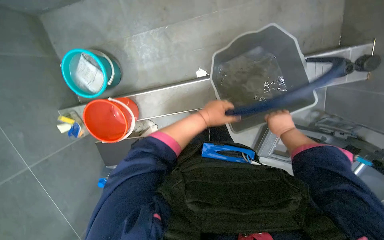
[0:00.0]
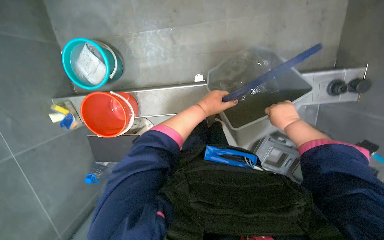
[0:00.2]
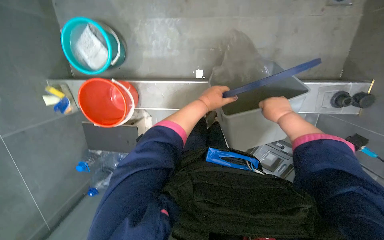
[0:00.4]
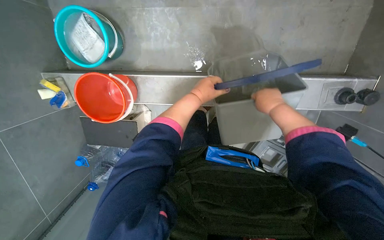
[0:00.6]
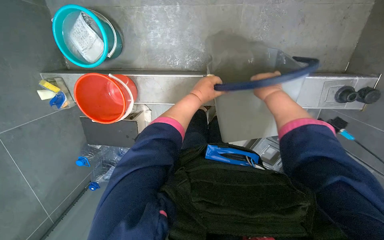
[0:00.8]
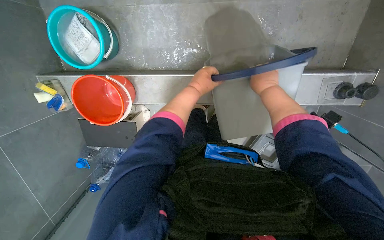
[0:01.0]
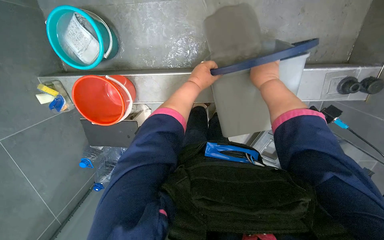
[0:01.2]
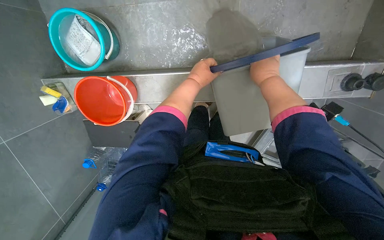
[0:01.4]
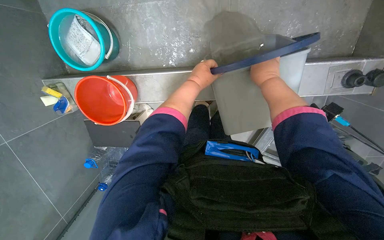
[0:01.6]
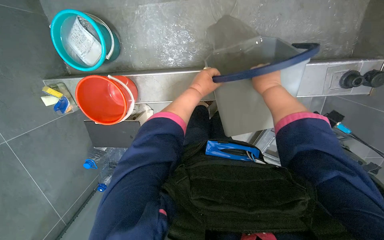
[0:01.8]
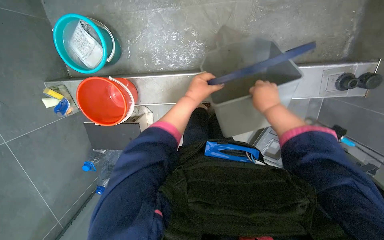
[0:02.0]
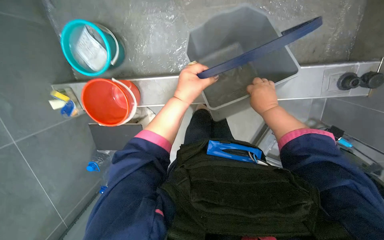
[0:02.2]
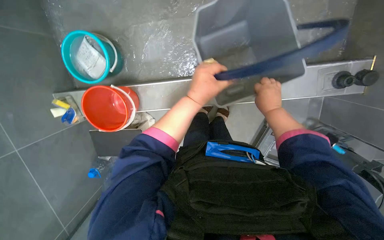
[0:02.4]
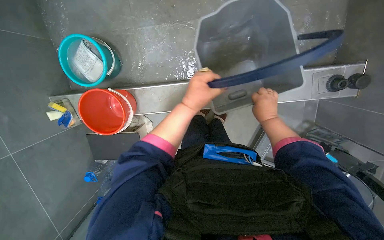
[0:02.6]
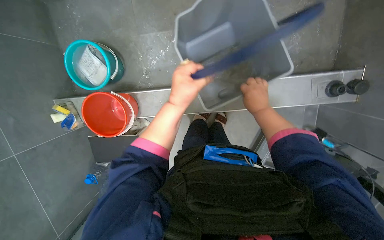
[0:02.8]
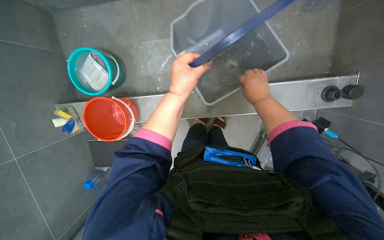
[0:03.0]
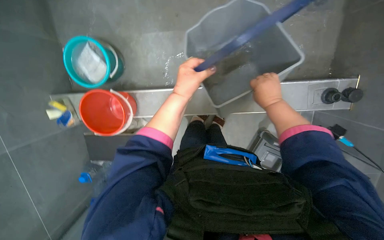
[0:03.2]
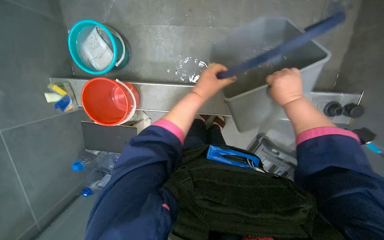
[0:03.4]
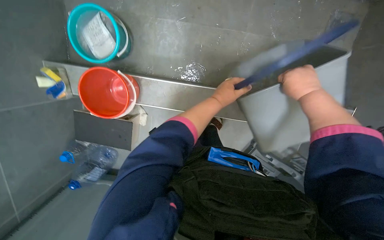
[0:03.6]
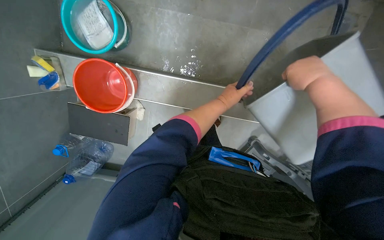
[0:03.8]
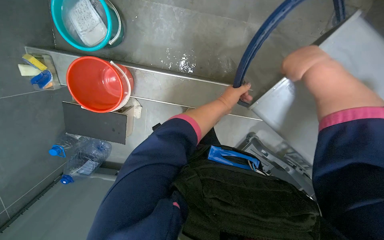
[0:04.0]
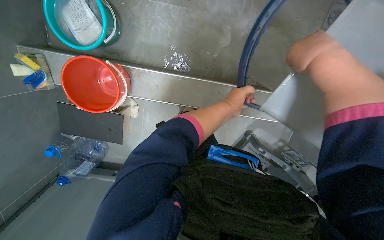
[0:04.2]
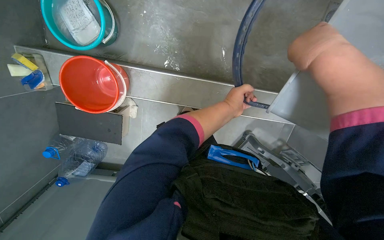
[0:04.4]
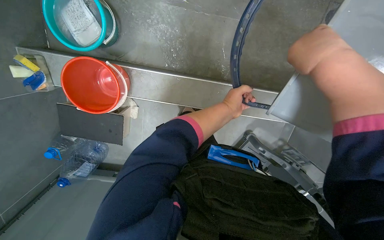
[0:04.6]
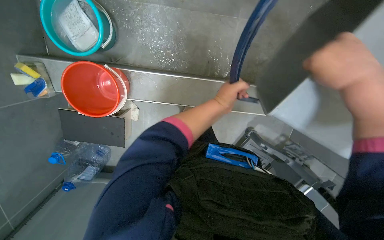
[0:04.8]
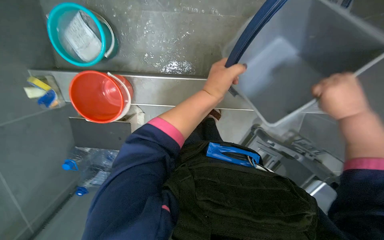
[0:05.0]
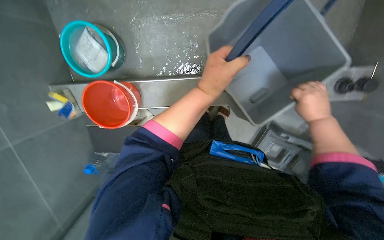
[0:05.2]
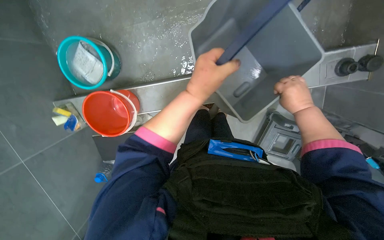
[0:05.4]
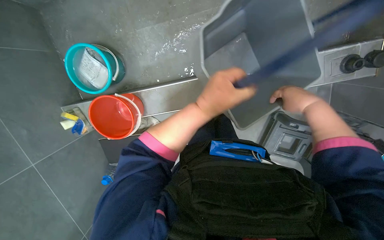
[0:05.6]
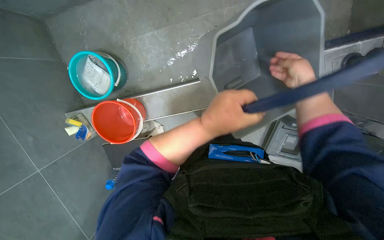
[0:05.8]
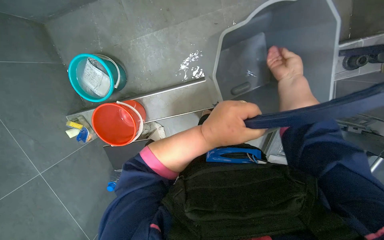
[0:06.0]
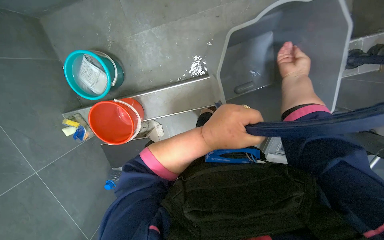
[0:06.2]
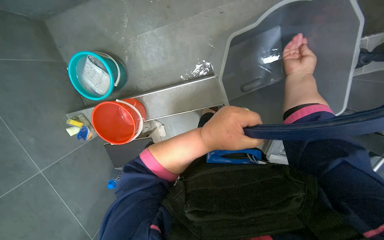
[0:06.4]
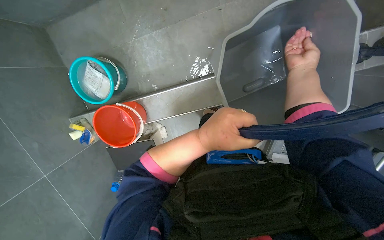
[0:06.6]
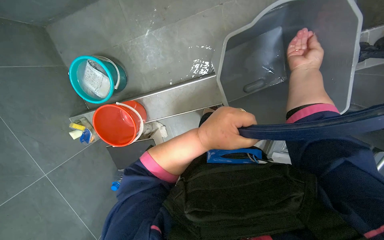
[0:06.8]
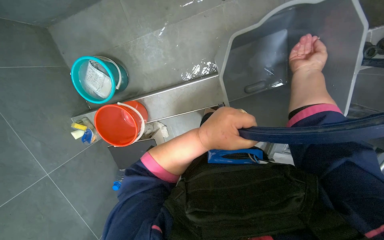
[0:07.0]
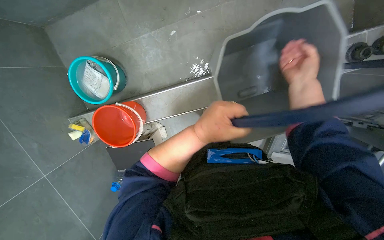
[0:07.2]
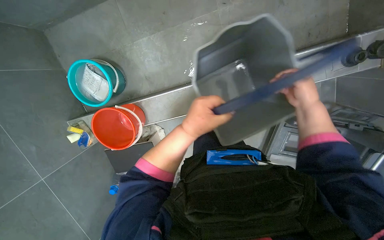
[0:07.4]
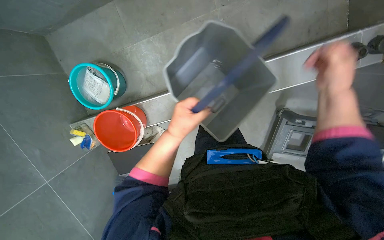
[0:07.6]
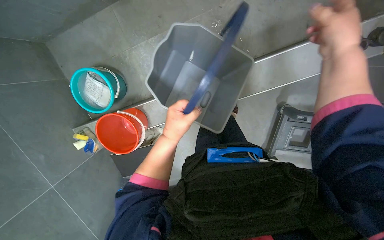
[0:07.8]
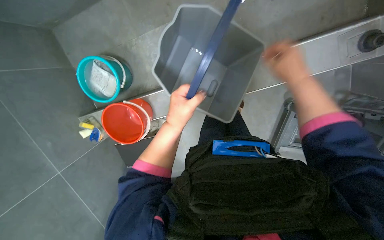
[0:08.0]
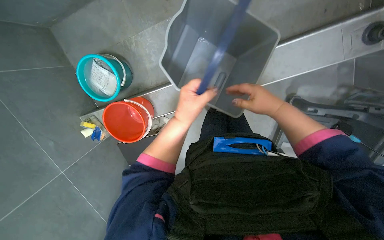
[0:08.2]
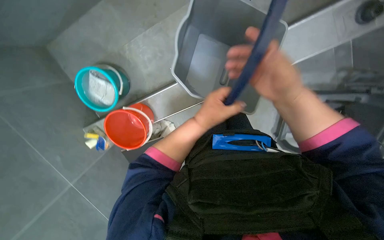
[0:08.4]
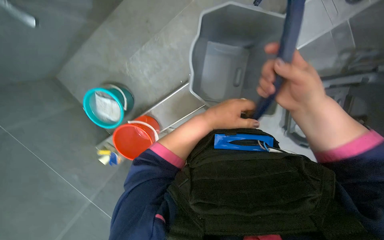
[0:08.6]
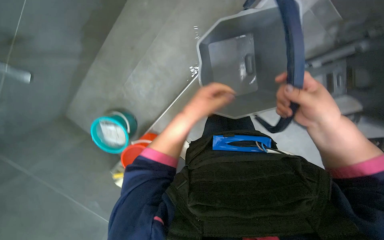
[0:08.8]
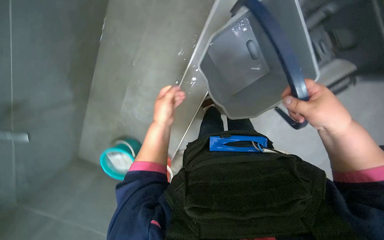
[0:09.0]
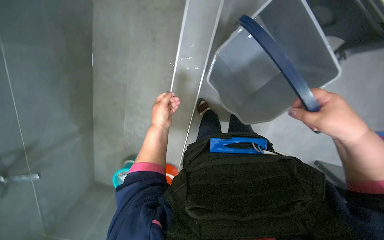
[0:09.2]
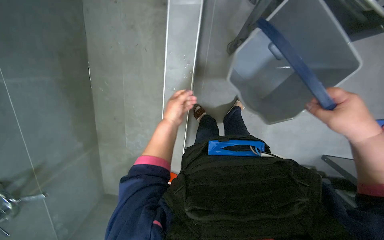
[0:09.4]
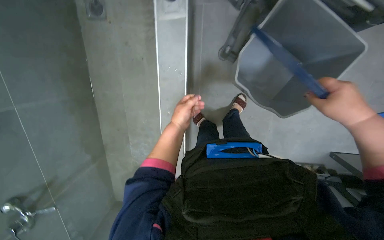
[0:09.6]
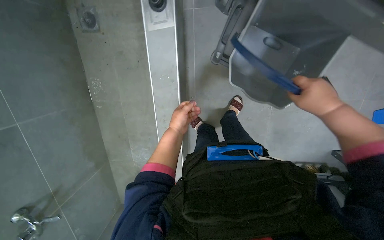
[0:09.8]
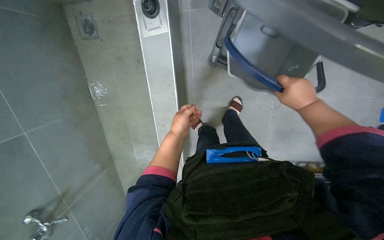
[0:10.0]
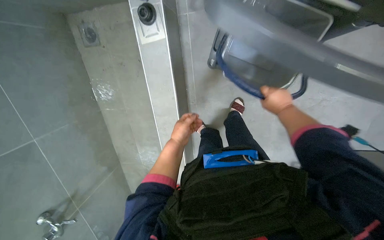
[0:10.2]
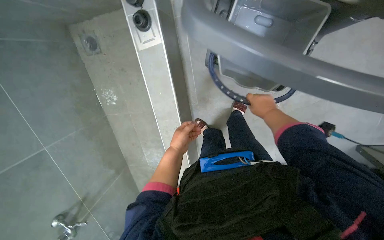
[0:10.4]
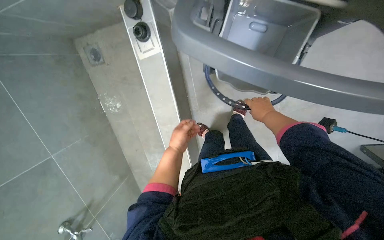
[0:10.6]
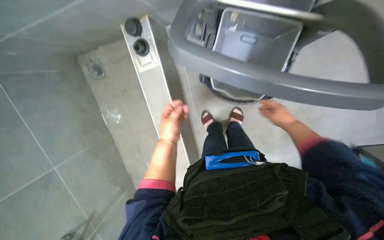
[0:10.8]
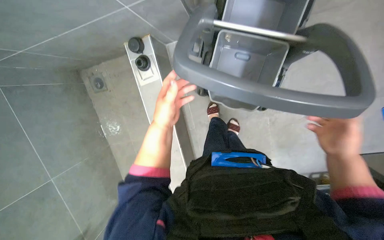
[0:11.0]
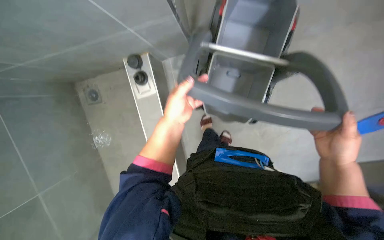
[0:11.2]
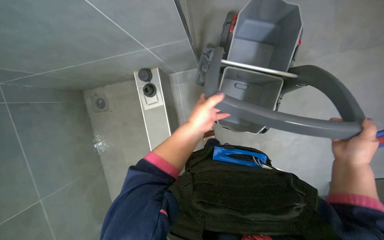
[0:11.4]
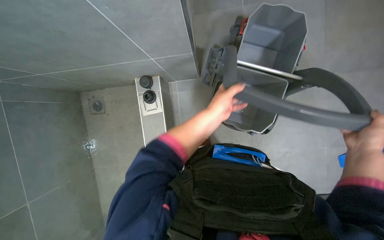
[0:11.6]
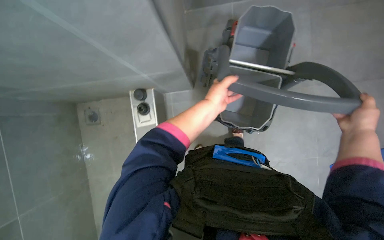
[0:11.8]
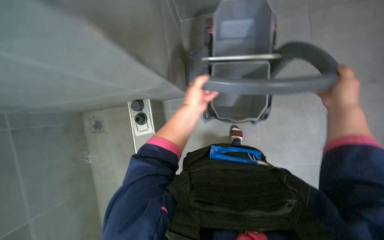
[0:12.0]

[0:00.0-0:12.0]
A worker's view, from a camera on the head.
Job: preparing cleaning supplies.
The whole recording: Preparing cleaning equipment and area. The worker adjusts the cleaning cart, uses a squeegee to collect water, and prepares the mop for use.
0:00.0 to 0:01.6: The left hand is displaced farther from the camera and up the picture by some 15 cm. The right hand heads up the picture and to the left, covering approximately 25 cm.
0:01.6 to 0:03.0: The left hand shifts approximately 15 cm nearer to the camera.
0:03.0 to 0:04.4: The left hand moves farther from the camera and to the right, about 15 cm. The right hand goes about 25 cm nearer to the camera.
0:04.4 to 0:06.0: The view swings some 15 degrees to the left. The left hand shifts some 25 cm nearer to the camera and down the picture. Meanwhile the right hand shifts roughly 30 cm farther from the camera and to the right.
0:06.0 to 0:07.6: The left hand is displaced farther from the camera by roughly 15 cm; the right hand shifts some 15 cm nearer to the camera and down the picture.
0:07.6 to 0:09.0: The scene rotates counterclockwise by roughly 40 degrees.
0:09.0 to 0:10.4: The scene rotates counterclockwise by some 30 degrees. The right hand heads farther from the camera, covering some 15 cm.
0:10.4 to 0:12.0: The wearer looks approximately 20 degrees further upward. The right hand moves nearer to the camera and to the right, roughly 30 cm; the left hand travels up the picture and nearer to the camera by about 35 cm.

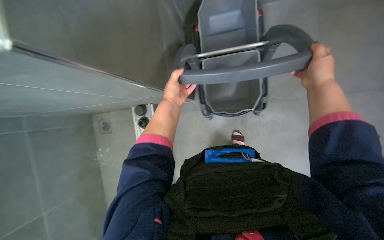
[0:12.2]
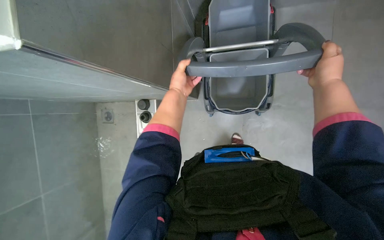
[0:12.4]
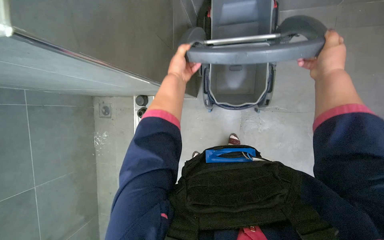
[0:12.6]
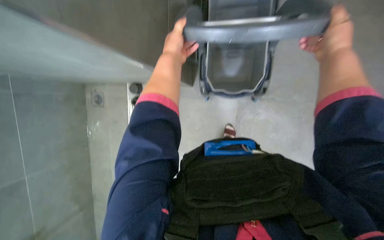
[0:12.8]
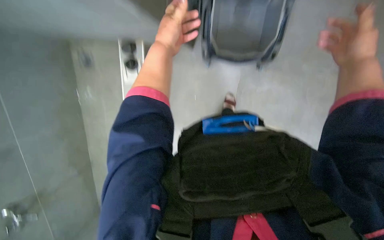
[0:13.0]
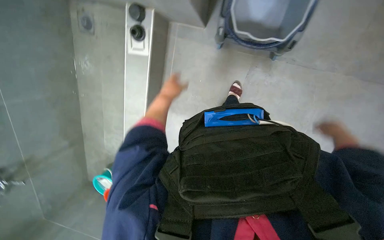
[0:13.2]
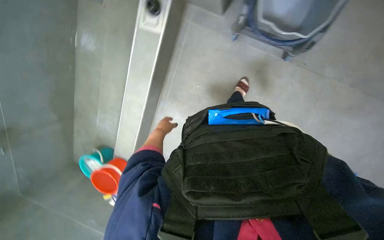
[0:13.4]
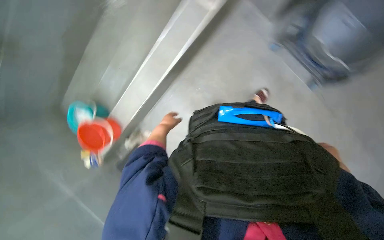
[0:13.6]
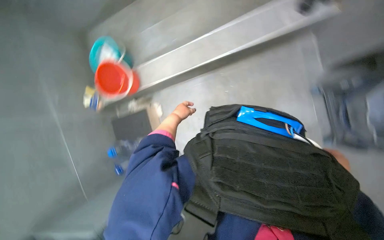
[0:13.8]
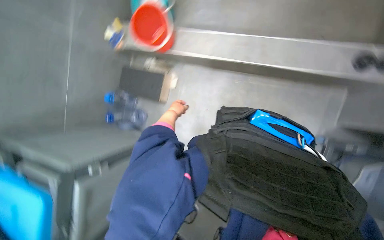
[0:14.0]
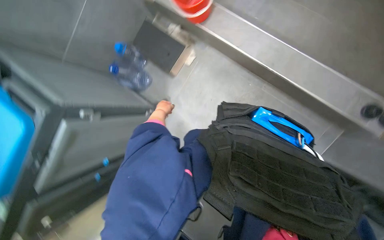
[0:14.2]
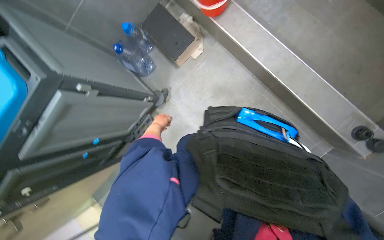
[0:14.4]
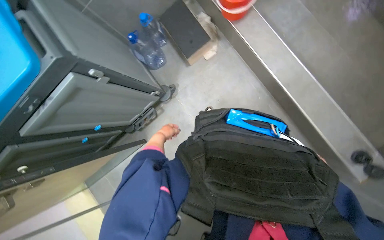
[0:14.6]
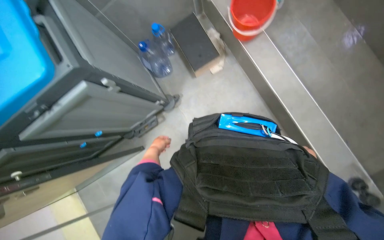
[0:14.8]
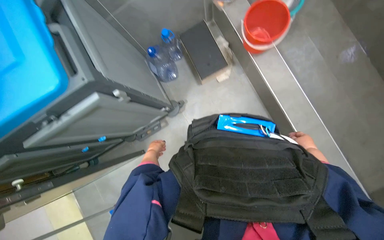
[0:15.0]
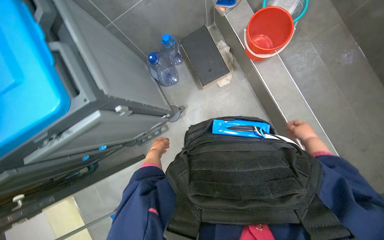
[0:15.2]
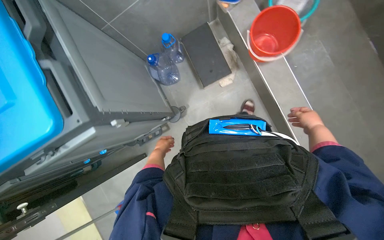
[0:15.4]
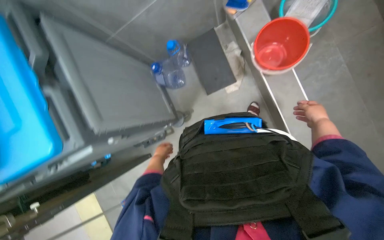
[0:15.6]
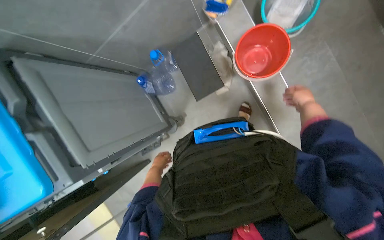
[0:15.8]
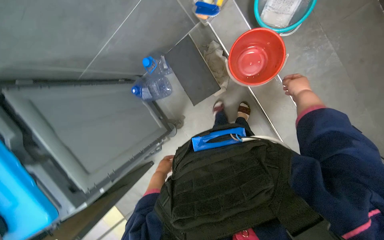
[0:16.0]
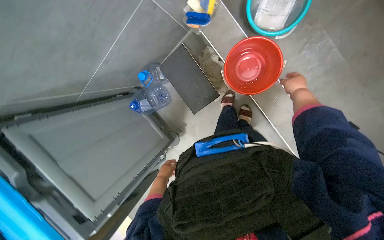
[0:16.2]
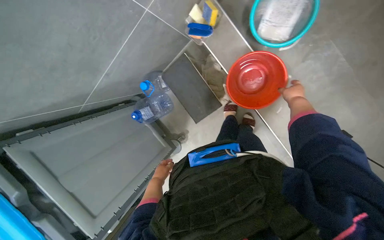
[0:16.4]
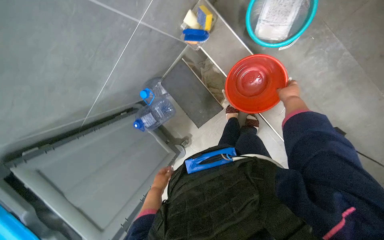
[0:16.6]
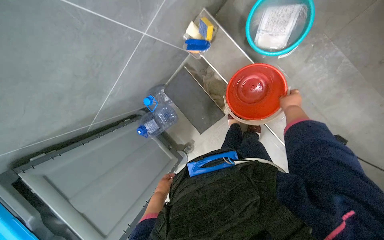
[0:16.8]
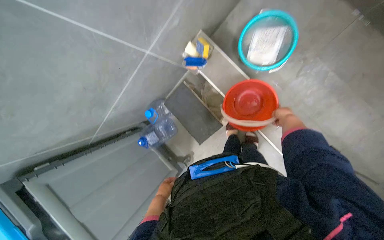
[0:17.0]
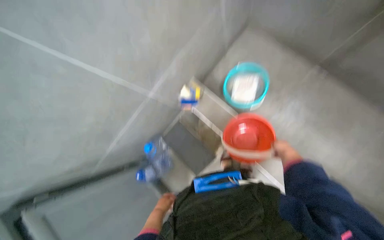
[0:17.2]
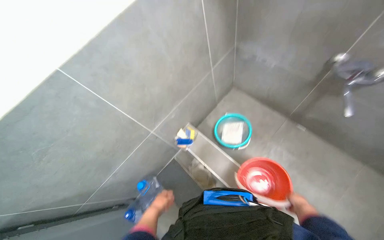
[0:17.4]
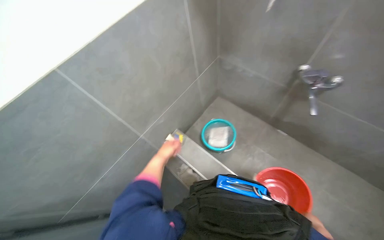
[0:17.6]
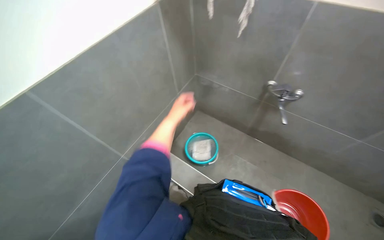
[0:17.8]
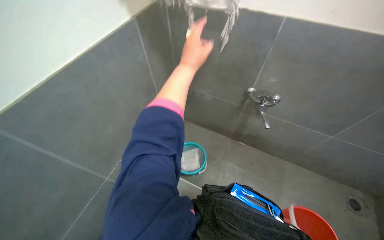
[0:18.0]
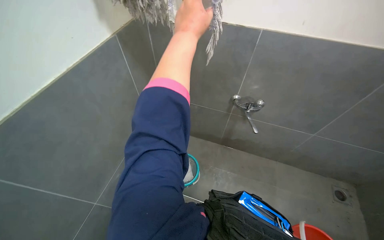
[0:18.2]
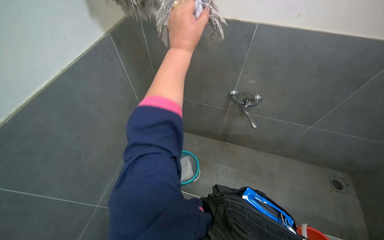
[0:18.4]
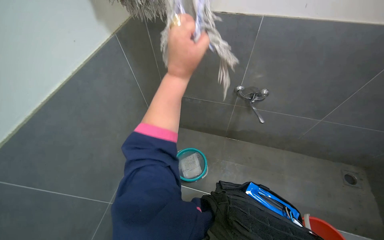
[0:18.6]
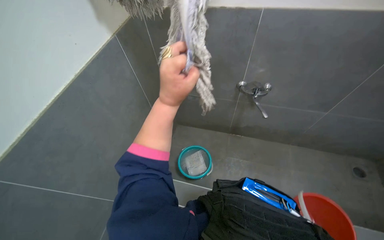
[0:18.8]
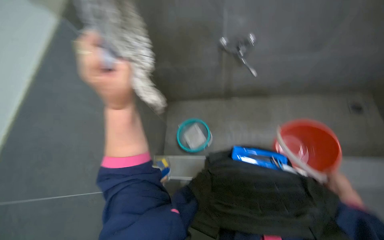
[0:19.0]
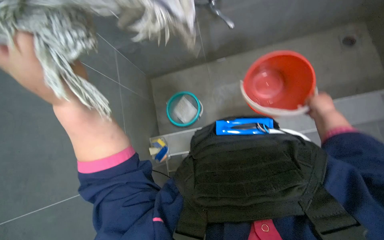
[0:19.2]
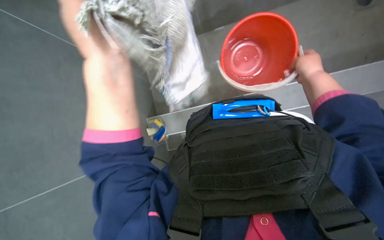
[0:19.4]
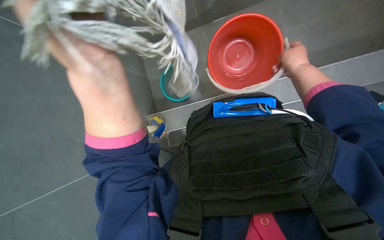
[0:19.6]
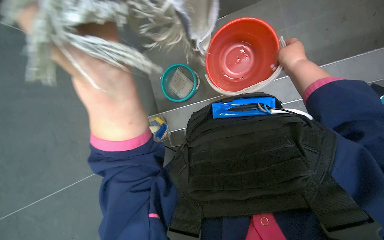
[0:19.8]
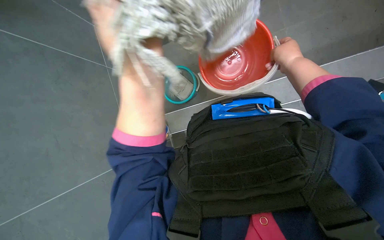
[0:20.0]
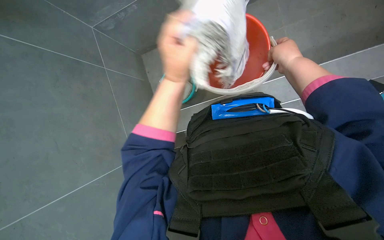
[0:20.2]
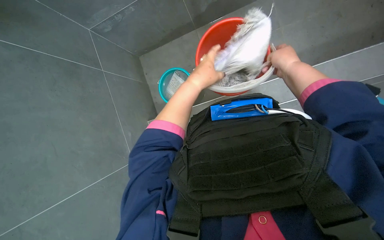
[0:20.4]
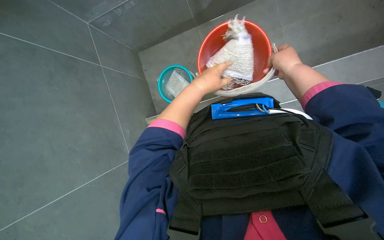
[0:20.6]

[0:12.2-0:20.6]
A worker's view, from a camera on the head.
Job: preparing cleaning supplies.
The whole recording: Preparing cleaning equipment and area. The worker adjusts the cleaning cart, uses a squeegee to collect water, and prepares the mop for use.
0:12.2 to 0:13.6: The wearer looks about 30 degrees further downward. Everything in view rotates about 30 degrees clockwise.
0:13.6 to 0:15.0: Everything in view rotates approximately 35 degrees clockwise. The left hand heads to the left and down the picture, covering approximately 25 cm.
0:15.0 to 0:16.4: The head travels approximately 80 cm. The view tips downward by roughly 20 degrees.
0:16.4 to 0:17.8: The camera sweeps to the right, by approximately 20 degrees. The view tips upward by roughly 50 degrees.
0:17.8 to 0:19.2: The wearer looks some 45 degrees further to the right. The view tilts about 20 degrees downward.
0:19.2 to 0:20.6: The right hand travels to the left by about 10 cm. Meanwhile the left hand shifts roughly 40 cm to the right and farther from the camera.
